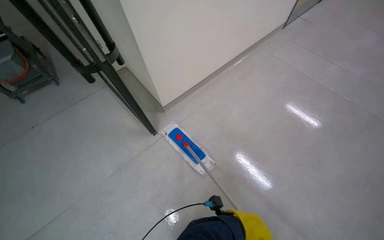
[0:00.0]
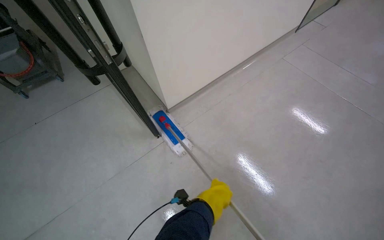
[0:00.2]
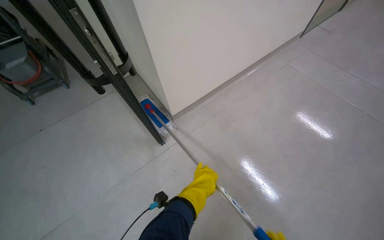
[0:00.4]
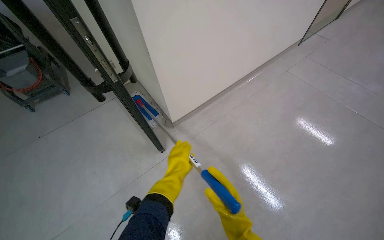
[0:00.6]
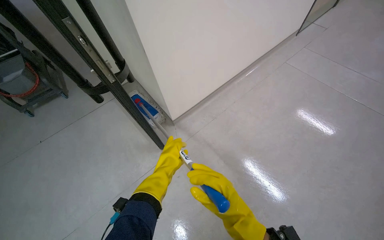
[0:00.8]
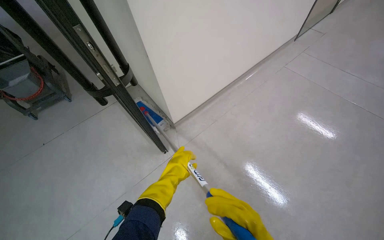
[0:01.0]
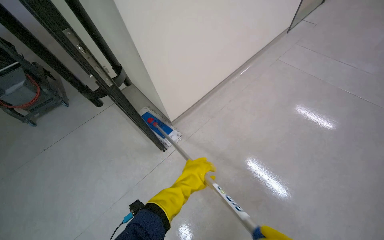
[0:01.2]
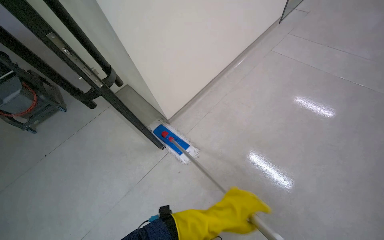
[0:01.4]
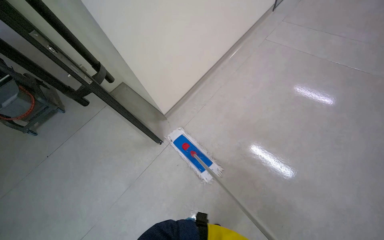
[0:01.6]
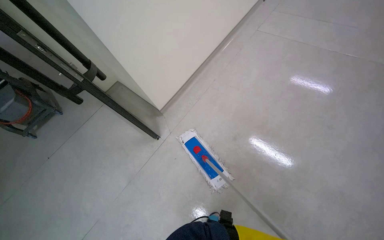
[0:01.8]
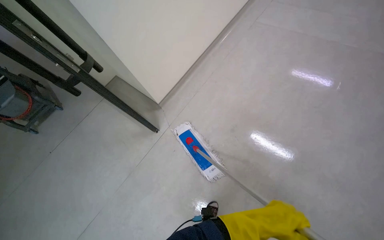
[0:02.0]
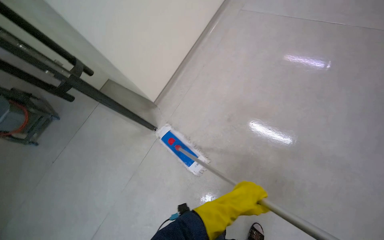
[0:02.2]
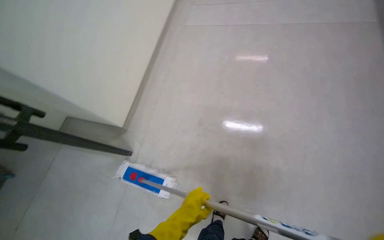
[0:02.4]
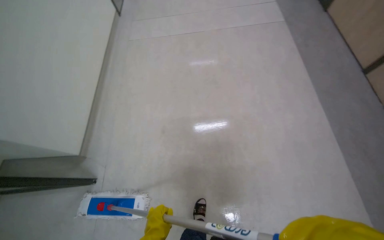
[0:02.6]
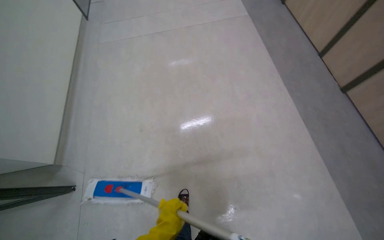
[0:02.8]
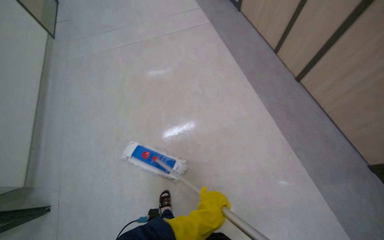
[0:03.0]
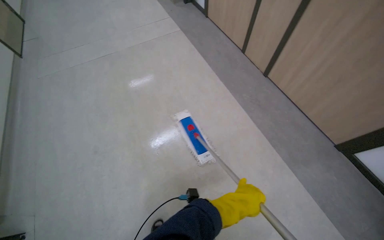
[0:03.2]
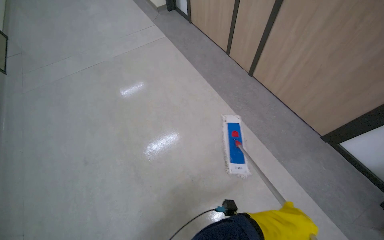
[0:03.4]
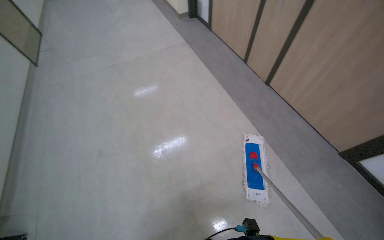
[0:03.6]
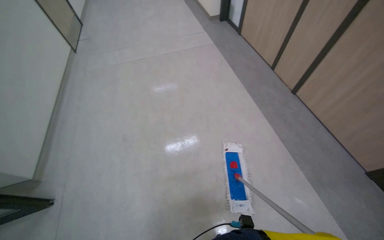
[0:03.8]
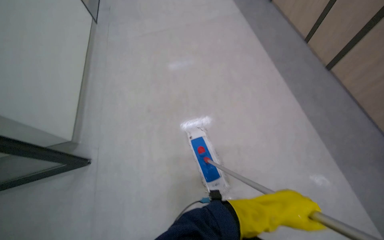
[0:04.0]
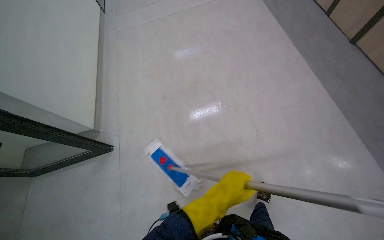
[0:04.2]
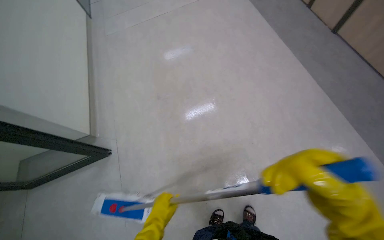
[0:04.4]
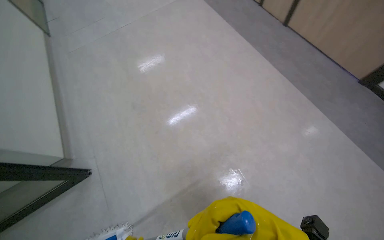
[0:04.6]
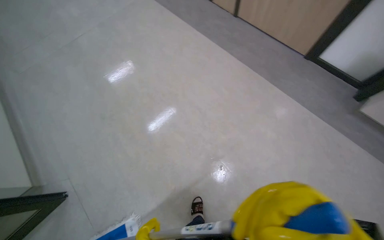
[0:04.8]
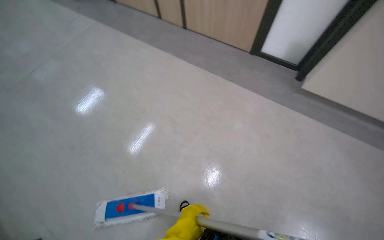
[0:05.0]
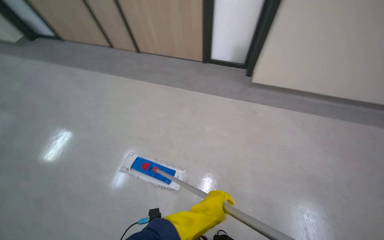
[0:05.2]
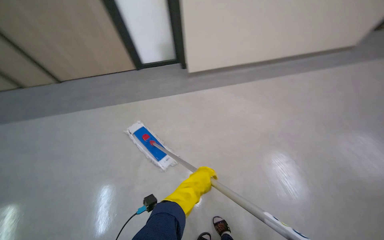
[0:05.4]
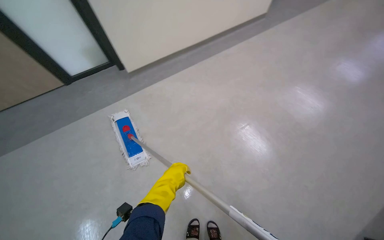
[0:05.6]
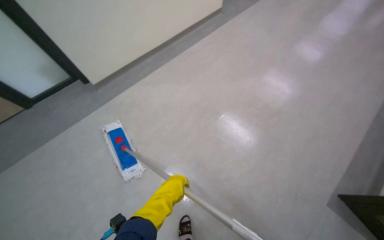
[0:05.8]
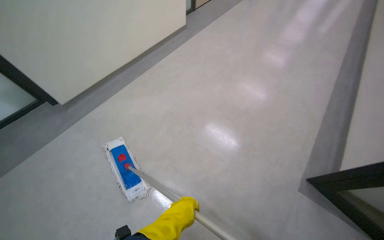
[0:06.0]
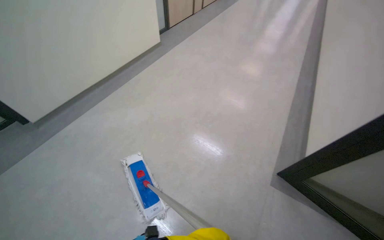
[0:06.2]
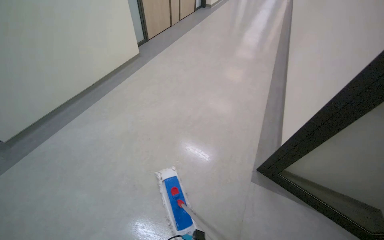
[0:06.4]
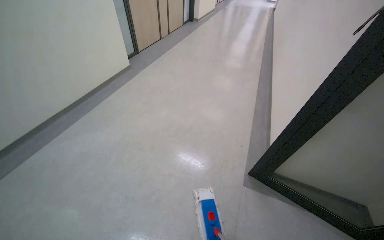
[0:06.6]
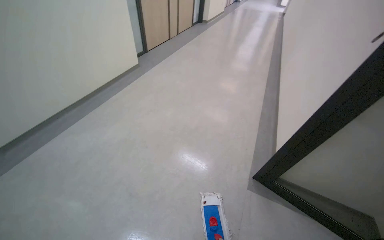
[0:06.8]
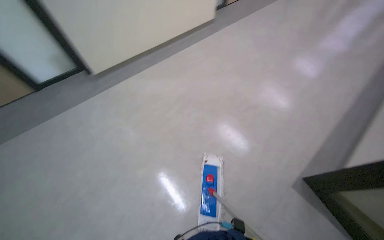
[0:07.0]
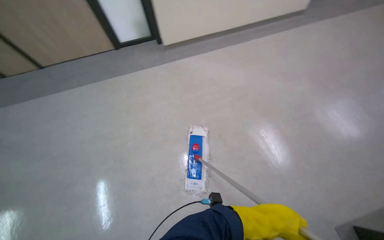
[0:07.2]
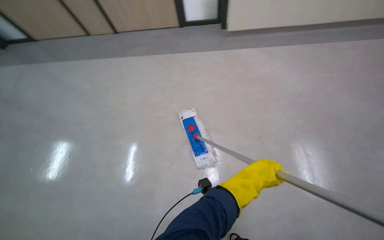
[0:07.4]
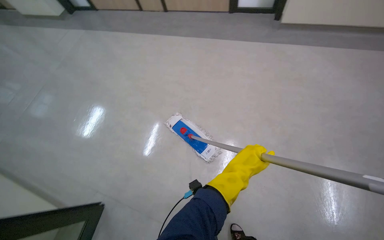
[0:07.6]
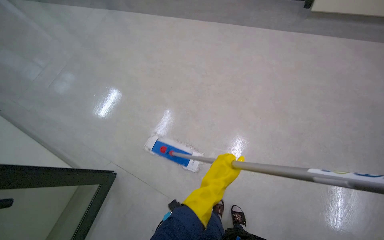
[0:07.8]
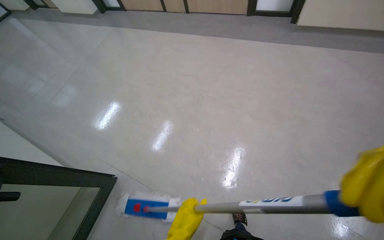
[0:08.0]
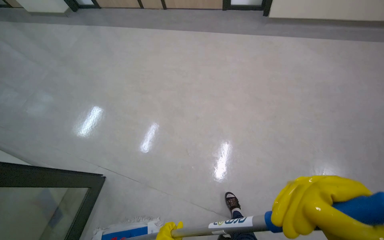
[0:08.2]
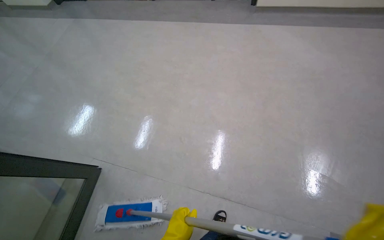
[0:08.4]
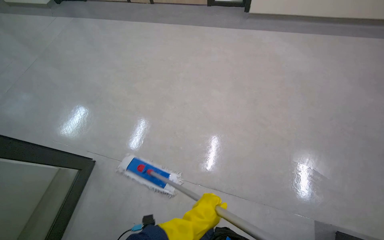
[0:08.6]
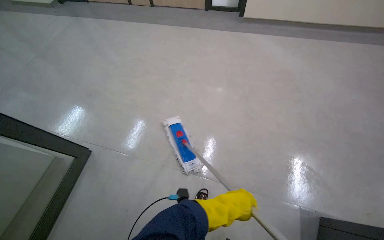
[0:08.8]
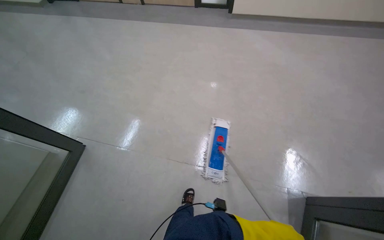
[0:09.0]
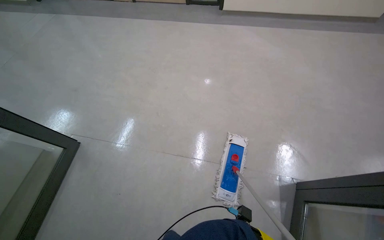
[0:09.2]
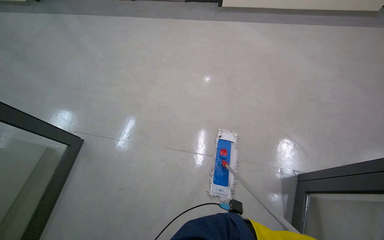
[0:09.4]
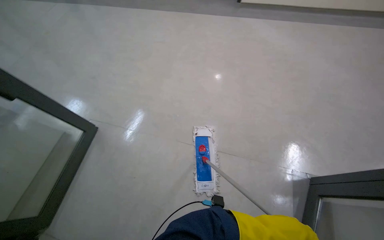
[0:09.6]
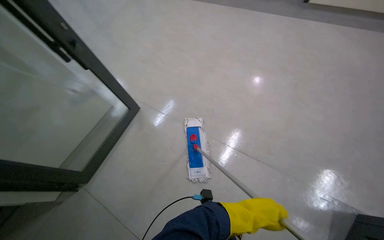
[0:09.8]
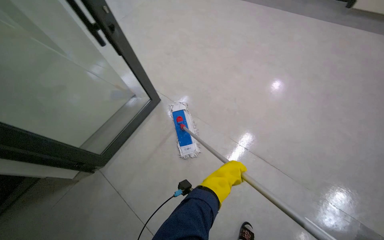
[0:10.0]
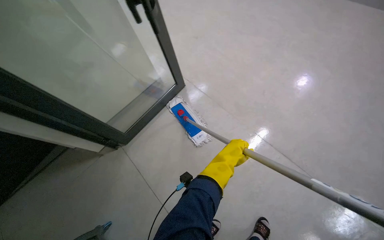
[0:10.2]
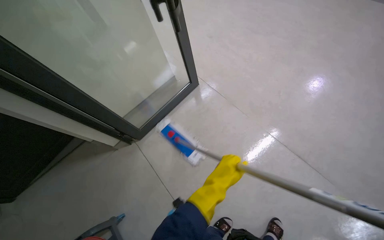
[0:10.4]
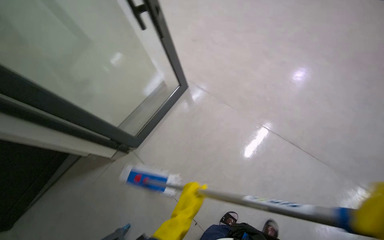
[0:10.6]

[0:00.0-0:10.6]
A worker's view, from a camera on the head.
Job: mopping floor.
The whole recording: Mopping hallway floor. The worker mops the hallway floor with a flat mop.
0:01.6 to 0:03.0: The camera travels roughly 60 cm. The wearer's head swings approximately 55 degrees to the right.
0:03.0 to 0:04.6: The wearer moves some 40 cm.
0:04.6 to 0:06.0: The head travels about 40 cm. The wearer looks about 100 degrees further to the right.
0:06.0 to 0:07.6: The wearer's head swings some 25 degrees to the left.
0:07.6 to 0:09.0: The wearer moves some 70 cm.
0:09.0 to 0:10.6: The head travels about 50 cm. The head turns to the left by about 30 degrees.

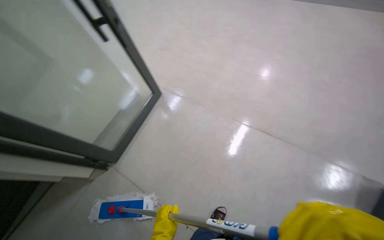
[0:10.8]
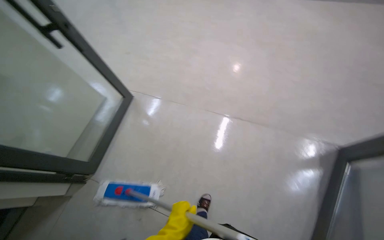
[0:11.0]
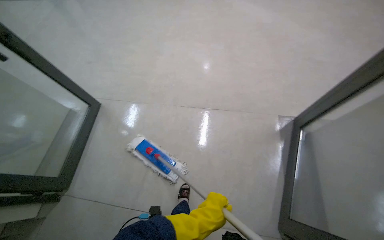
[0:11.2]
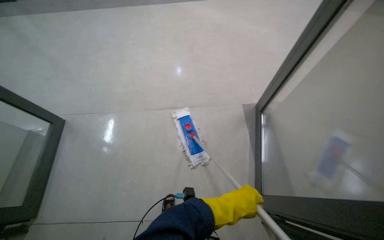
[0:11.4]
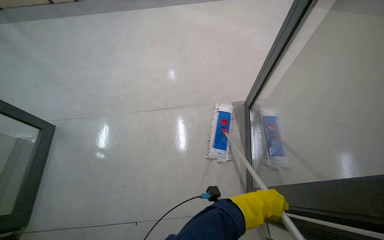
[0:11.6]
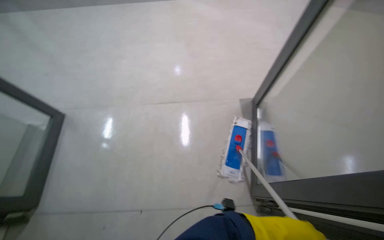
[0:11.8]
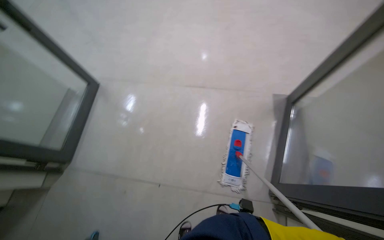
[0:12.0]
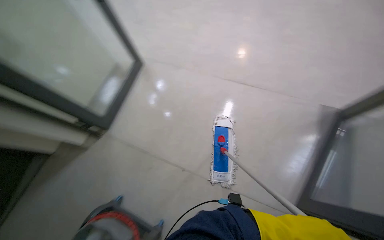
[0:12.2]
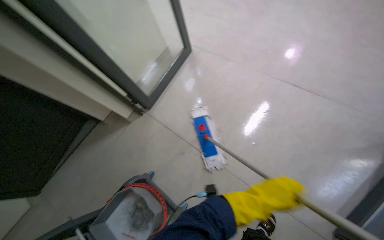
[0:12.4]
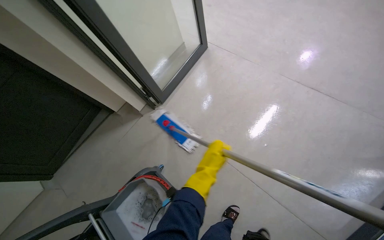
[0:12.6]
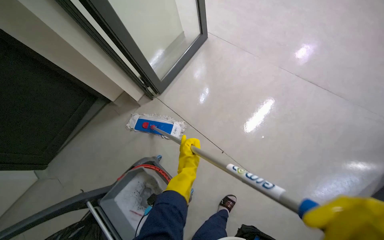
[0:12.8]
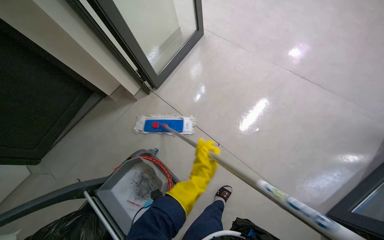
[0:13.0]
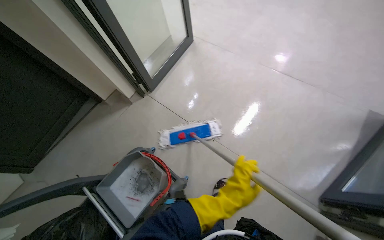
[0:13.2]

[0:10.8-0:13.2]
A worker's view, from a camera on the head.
Job: mopping floor.
The whole recording: Mopping hallway floor. The worker mops the hallway floor with a flat mop.
0:10.8 to 0:12.0: The head rotates some 20 degrees to the right.

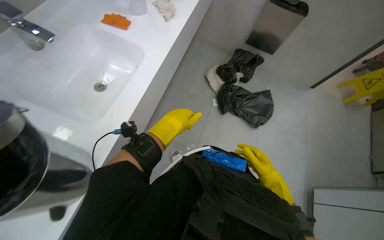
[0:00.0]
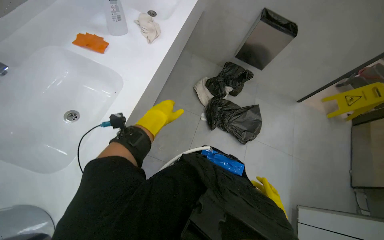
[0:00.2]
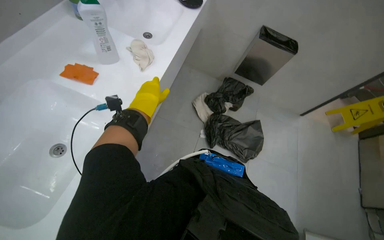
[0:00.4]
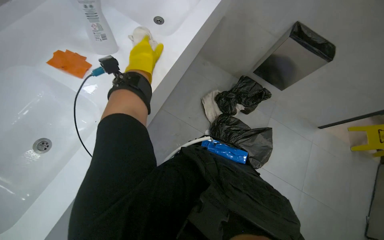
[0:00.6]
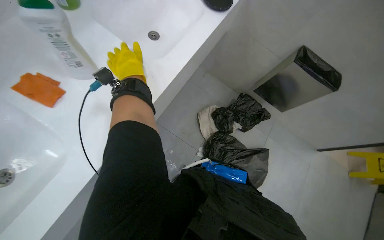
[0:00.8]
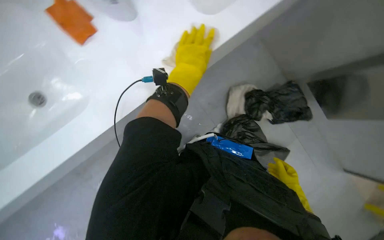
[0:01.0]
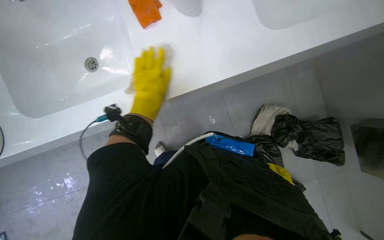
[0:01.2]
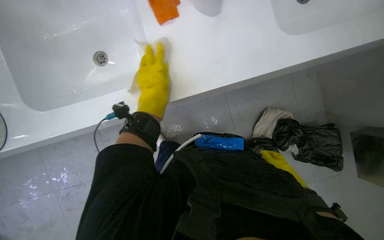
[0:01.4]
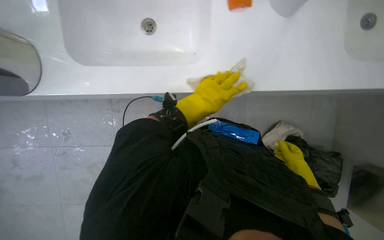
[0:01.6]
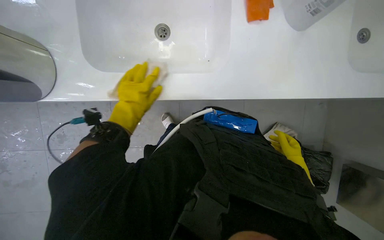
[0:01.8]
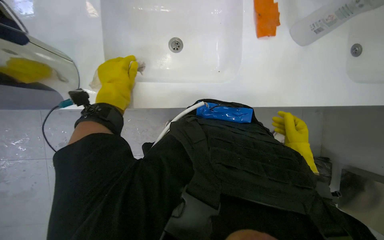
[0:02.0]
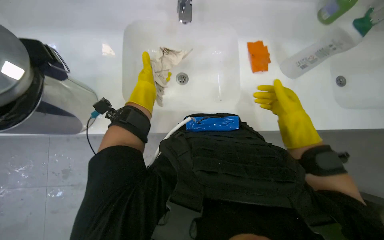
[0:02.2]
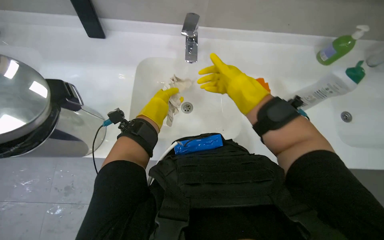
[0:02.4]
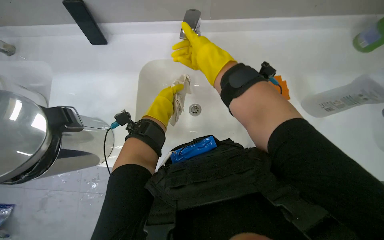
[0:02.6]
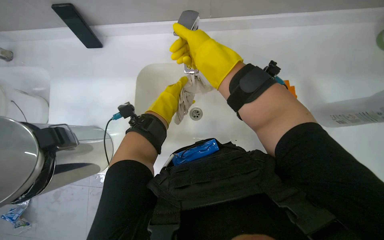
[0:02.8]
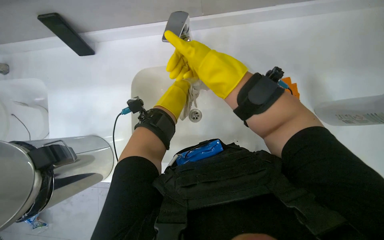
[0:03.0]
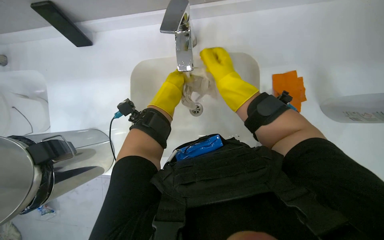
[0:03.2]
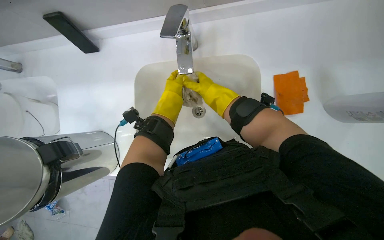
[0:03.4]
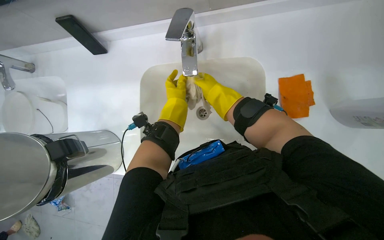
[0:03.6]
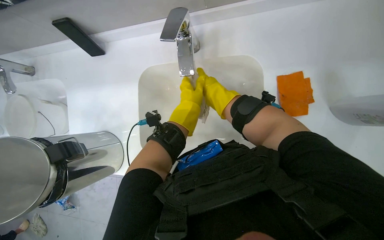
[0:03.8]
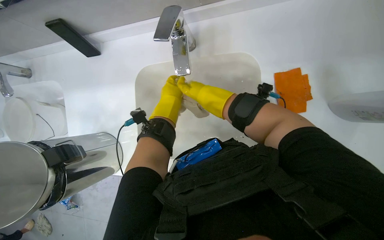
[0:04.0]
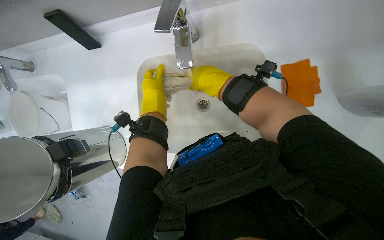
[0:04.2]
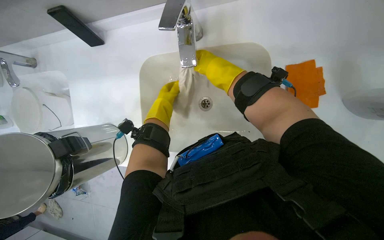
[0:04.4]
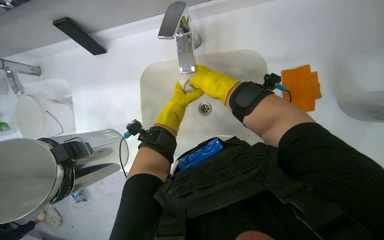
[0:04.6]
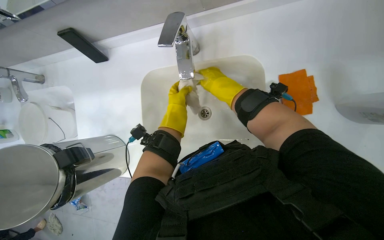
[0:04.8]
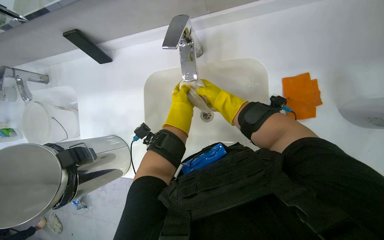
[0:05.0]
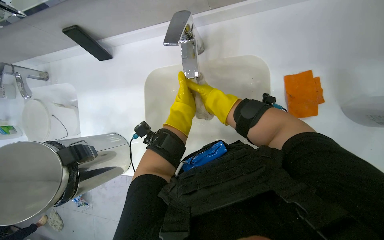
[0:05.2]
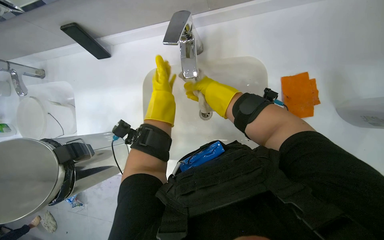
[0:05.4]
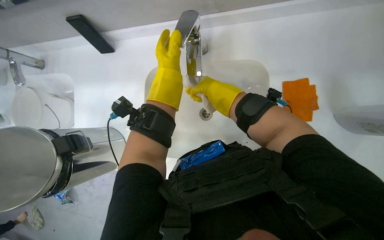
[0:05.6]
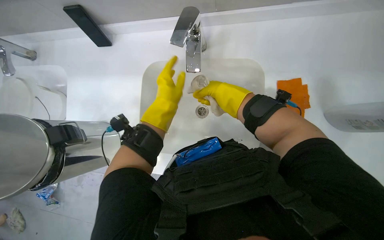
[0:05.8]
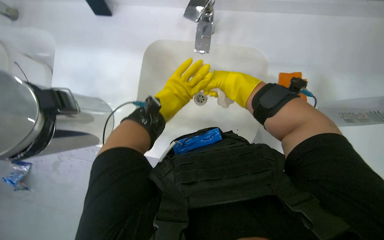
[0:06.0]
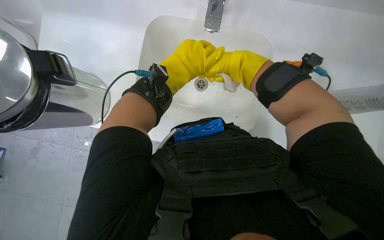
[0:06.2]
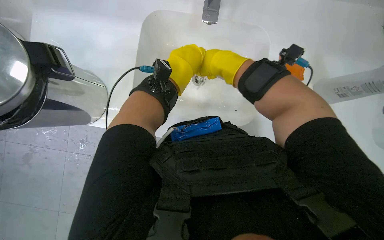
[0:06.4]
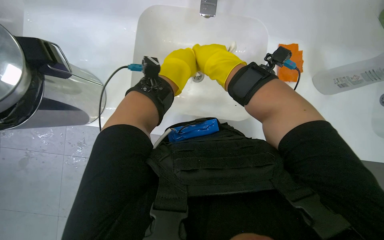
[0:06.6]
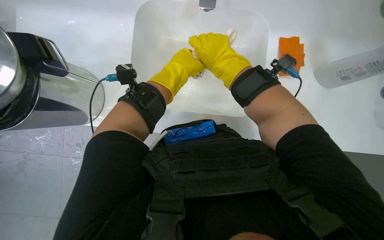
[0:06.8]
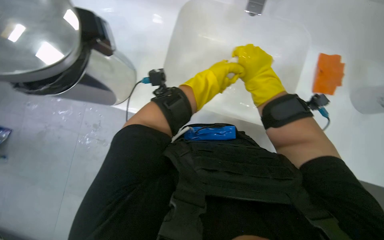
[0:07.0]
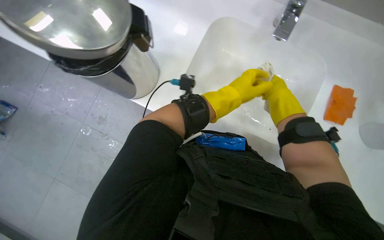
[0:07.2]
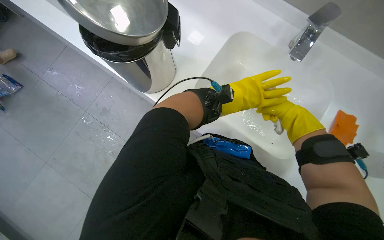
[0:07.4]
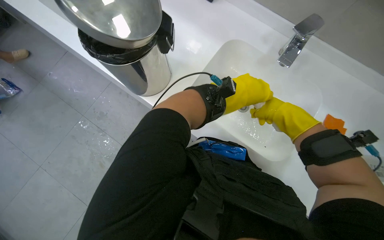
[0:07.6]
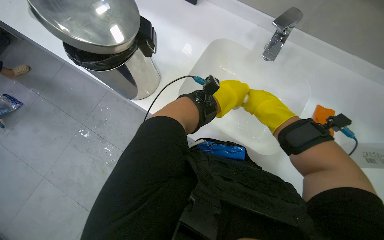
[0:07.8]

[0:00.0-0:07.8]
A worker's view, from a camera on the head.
Job: preparing cleaning supplies.
The whole recording: Washing cloth and wiping bin. The worker washes a cleaning cloth and then uses it to wipe the lid of a trash bin.
0:00.0 to 0:01.6: The camera travels roughly 70 cm. The head rotates approximately 75 degrees to the left. The view tilts roughly 20 degrees downward.
0:04.6 to 0:06.2: The left hand moves nearer to the camera, approximately 10 cm.
0:06.2 to 0:07.8: The right hand moves to the right and down the picture, approximately 20 cm; the left hand travels to the right by roughly 20 cm.
